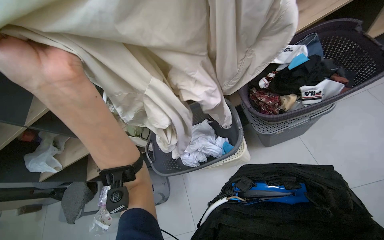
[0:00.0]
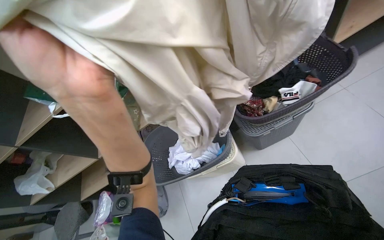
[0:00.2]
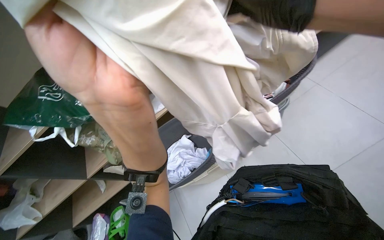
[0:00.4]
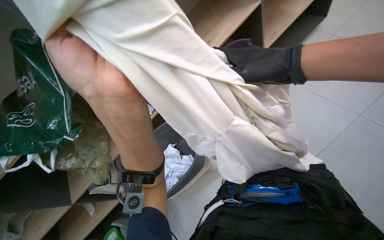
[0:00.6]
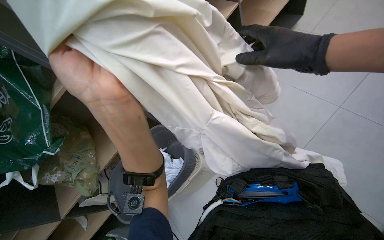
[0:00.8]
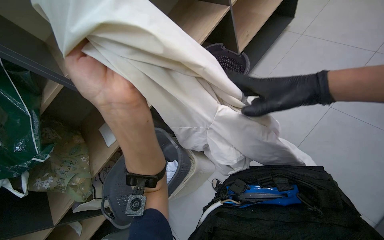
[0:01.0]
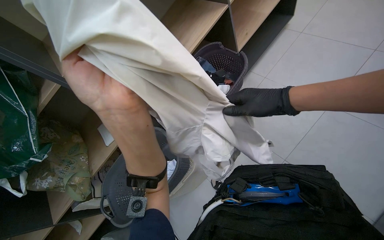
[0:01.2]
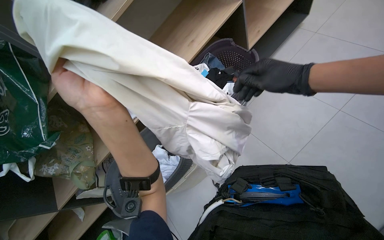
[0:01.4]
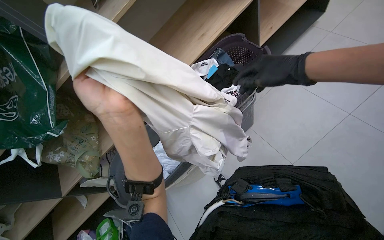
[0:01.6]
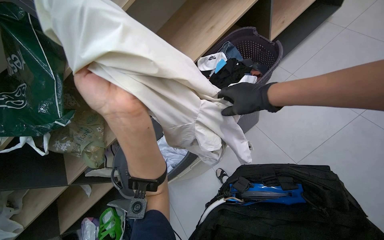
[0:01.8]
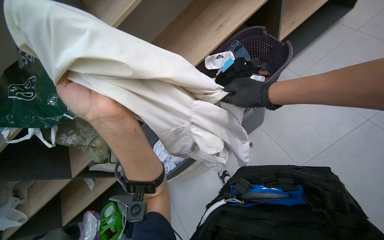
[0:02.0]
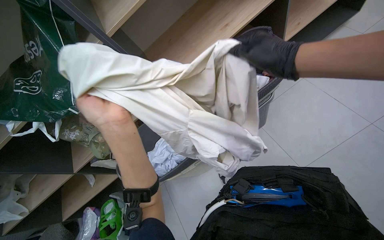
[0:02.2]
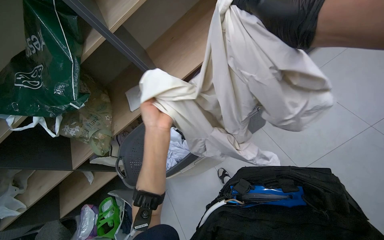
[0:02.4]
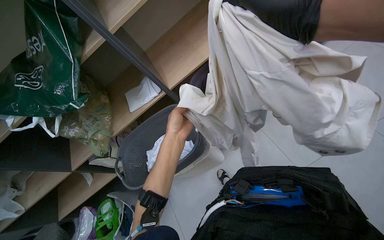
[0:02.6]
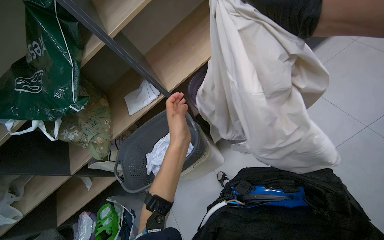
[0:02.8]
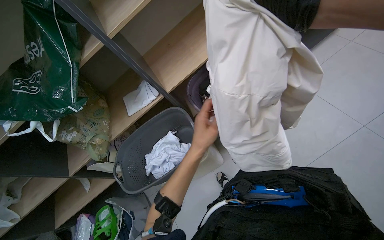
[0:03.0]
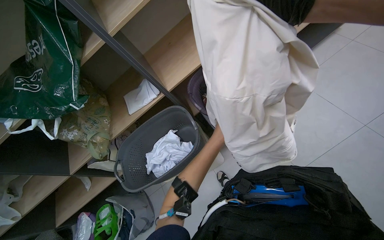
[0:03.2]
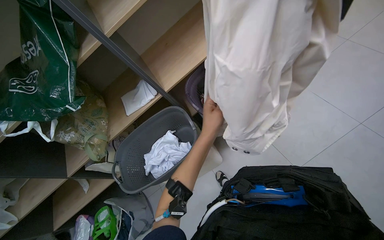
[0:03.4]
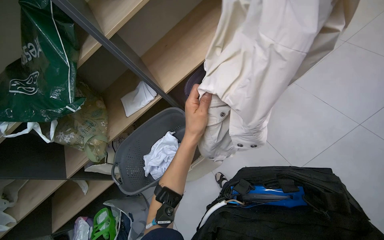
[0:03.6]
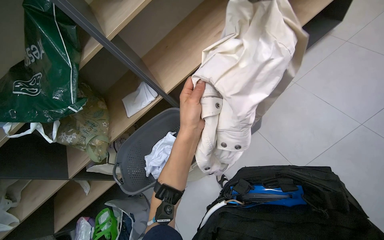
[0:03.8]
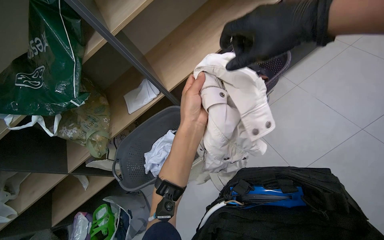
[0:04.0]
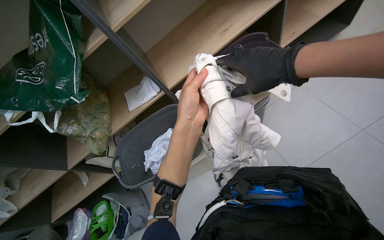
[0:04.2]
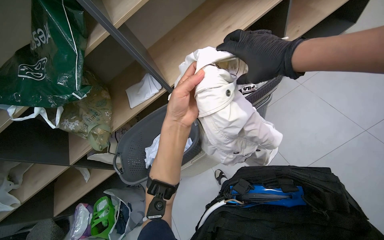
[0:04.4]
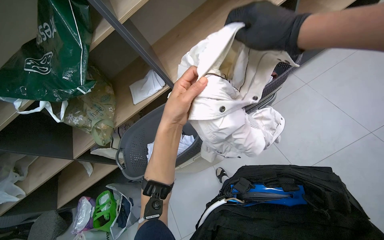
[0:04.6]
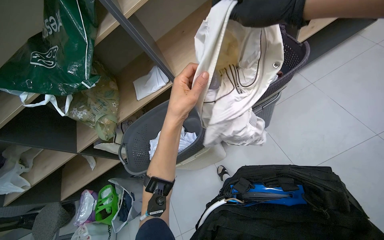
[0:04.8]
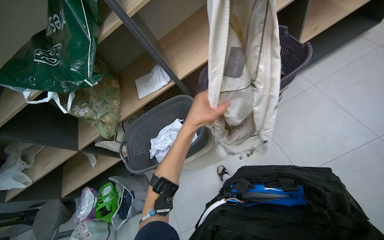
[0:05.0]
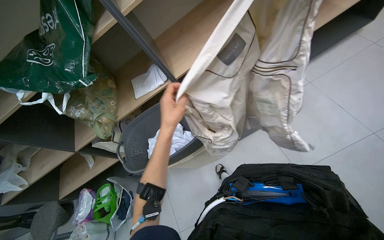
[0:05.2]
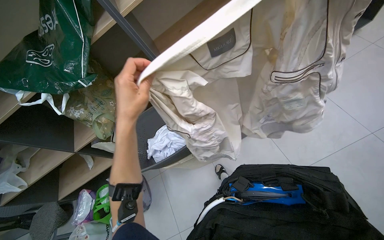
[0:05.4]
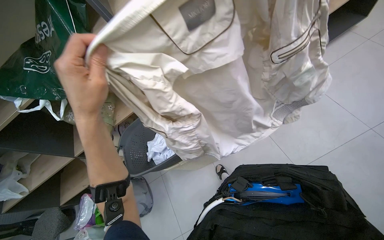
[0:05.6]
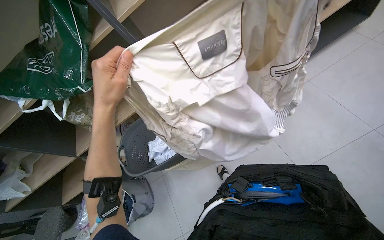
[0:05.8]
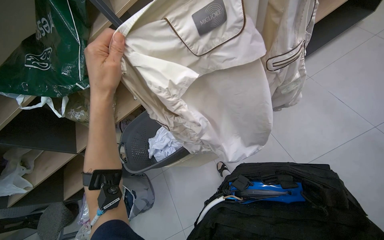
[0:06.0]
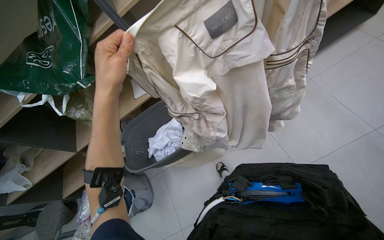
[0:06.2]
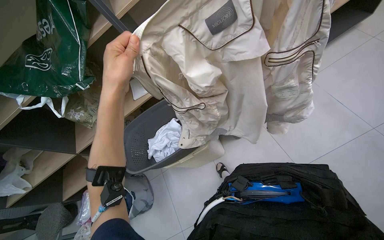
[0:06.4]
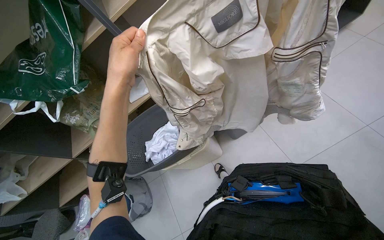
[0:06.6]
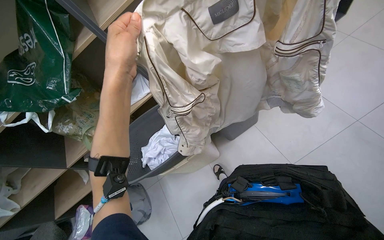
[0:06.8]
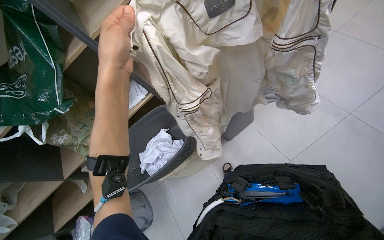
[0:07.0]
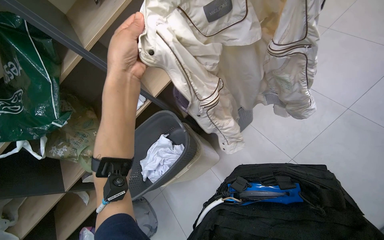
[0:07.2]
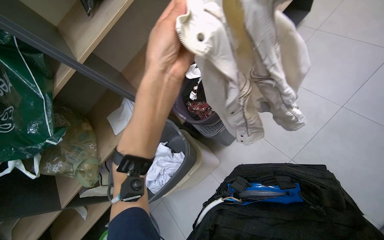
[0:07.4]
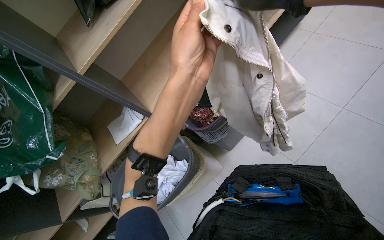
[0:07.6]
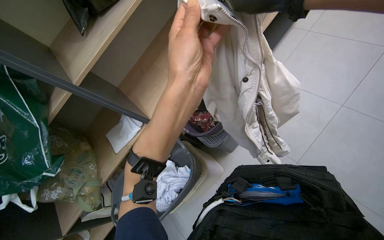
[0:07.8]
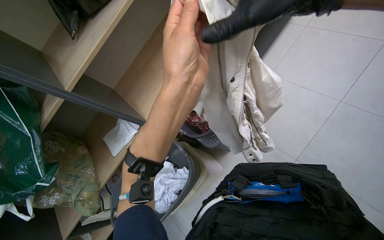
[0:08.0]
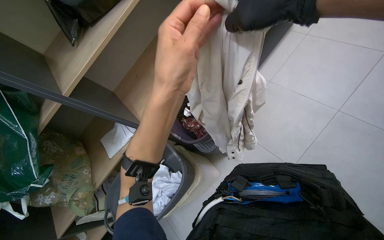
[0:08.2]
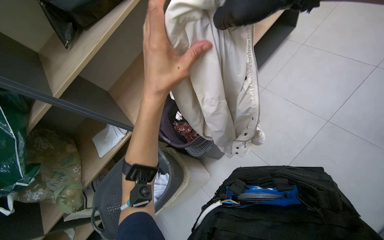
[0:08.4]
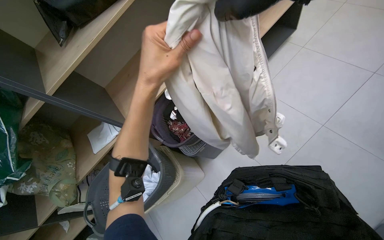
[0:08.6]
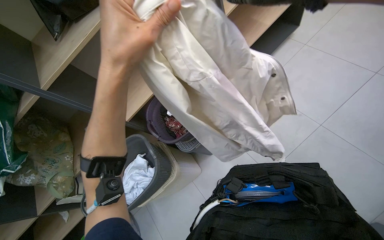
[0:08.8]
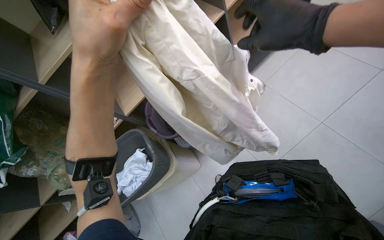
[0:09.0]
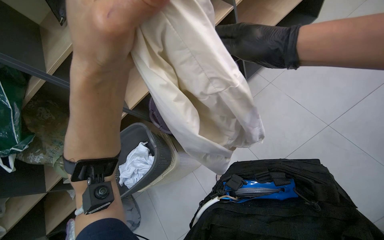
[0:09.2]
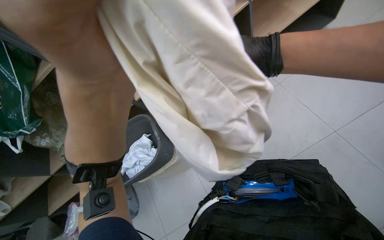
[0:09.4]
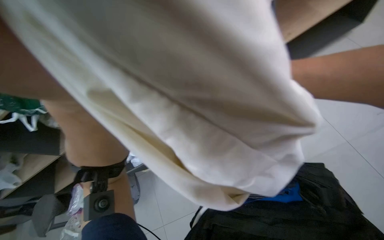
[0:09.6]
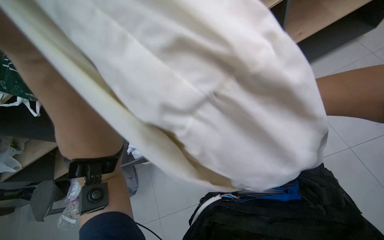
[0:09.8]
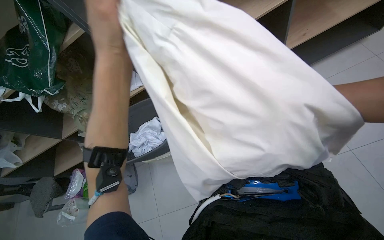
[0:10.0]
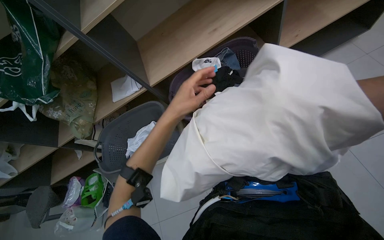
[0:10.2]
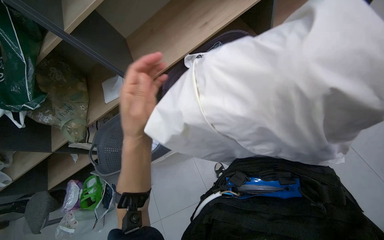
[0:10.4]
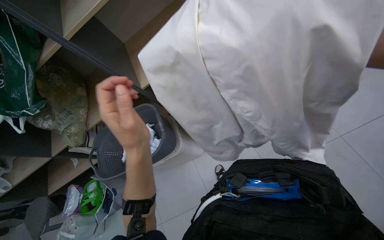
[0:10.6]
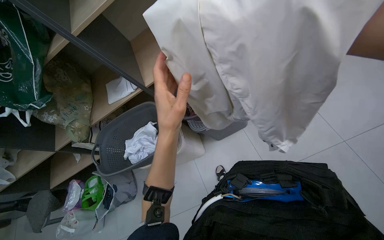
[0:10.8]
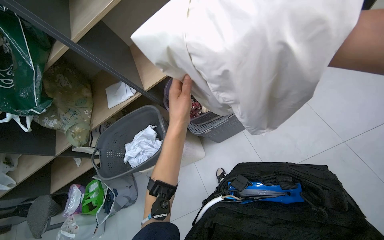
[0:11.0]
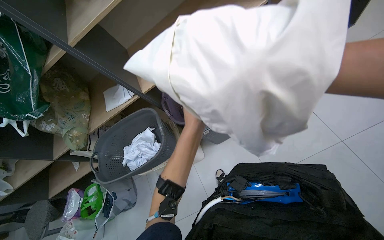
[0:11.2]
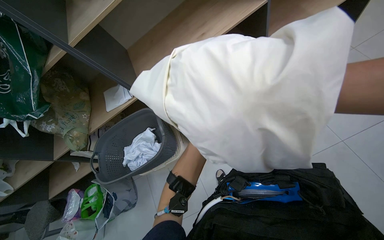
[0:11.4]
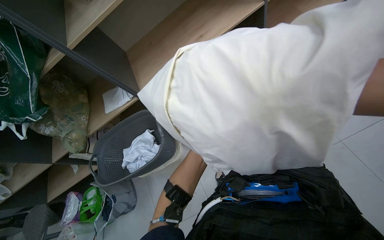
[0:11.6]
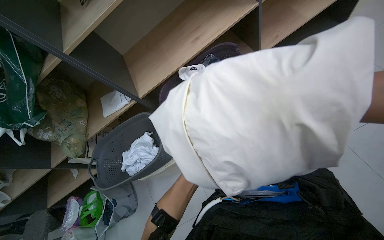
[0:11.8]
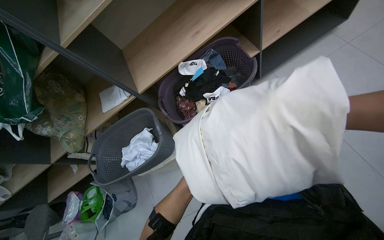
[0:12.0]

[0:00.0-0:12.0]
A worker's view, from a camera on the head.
Job: managing laundry.
The whole recording: Sorting and organizing laundry. The worker sorts and organizes white clothes from a basket onto a shelf.
0.0 to 1.6 s: The head turns to the right by roughly 20 degrees.
1.6 to 3.0 s: The left hand travels farther from the camera, down the picture and to the right by approximately 25 cm.
3.0 to 4.4 s: The left hand is displaced nearer to the camera by roughly 10 cm.
4.4 to 6.0 s: The left hand goes some 15 cm to the left, and moves roughly 10 cm farther from the camera and comes back.
6.0 to 7.6 s: The left hand moves to the right, some 15 cm.
7.6 to 9.0 s: The left hand goes roughly 10 cm nearer to the camera.
9.0 to 10.4 s: The left hand moves down the picture and farther from the camera, roughly 20 cm.

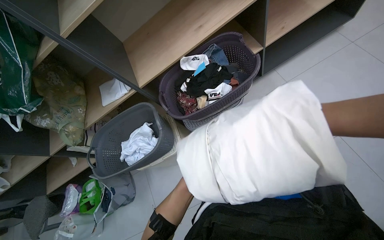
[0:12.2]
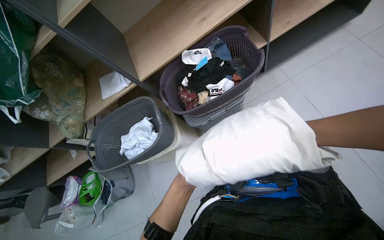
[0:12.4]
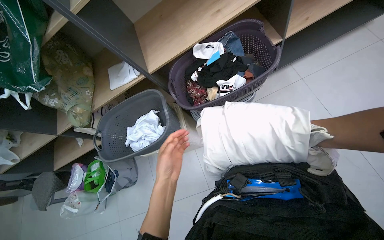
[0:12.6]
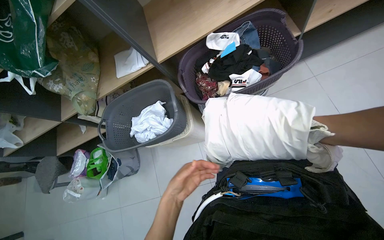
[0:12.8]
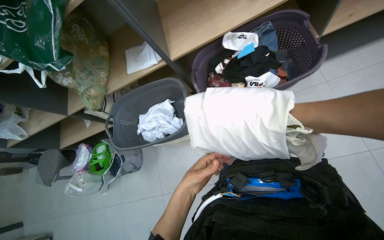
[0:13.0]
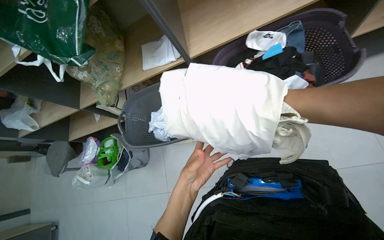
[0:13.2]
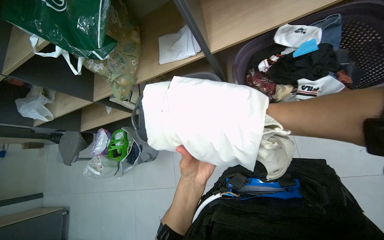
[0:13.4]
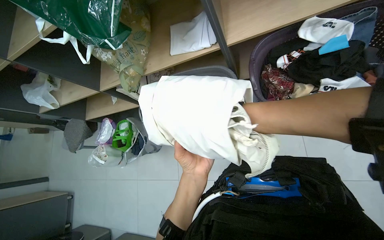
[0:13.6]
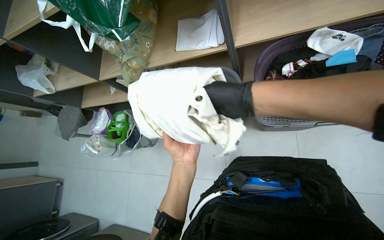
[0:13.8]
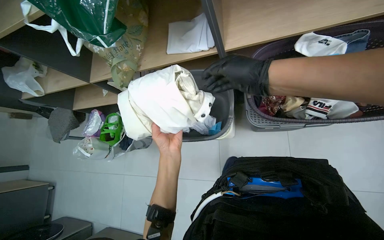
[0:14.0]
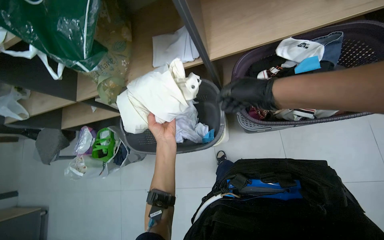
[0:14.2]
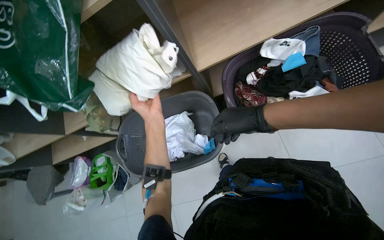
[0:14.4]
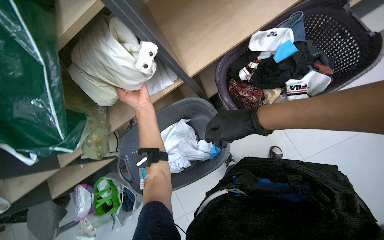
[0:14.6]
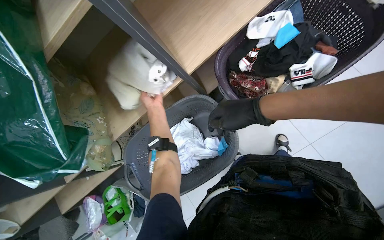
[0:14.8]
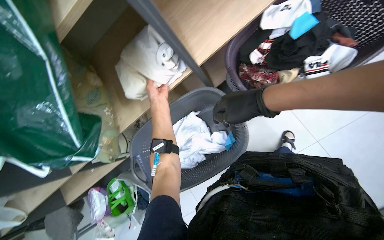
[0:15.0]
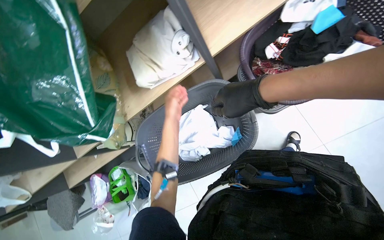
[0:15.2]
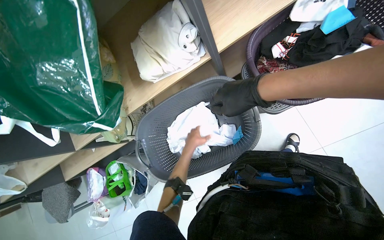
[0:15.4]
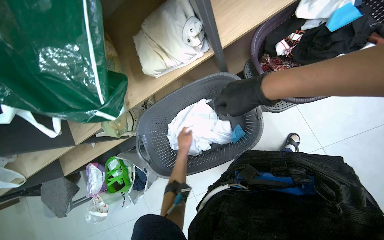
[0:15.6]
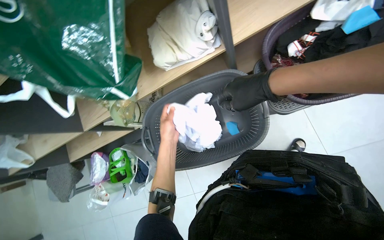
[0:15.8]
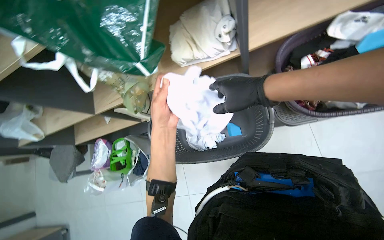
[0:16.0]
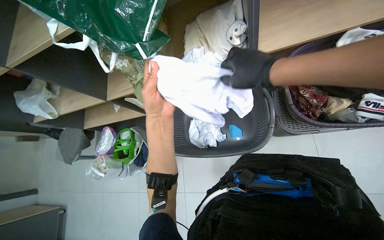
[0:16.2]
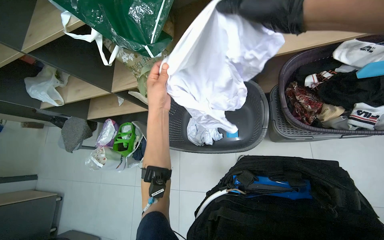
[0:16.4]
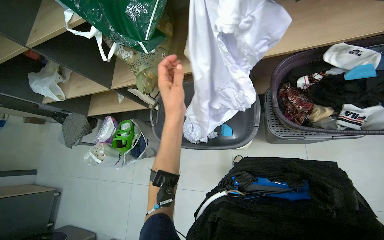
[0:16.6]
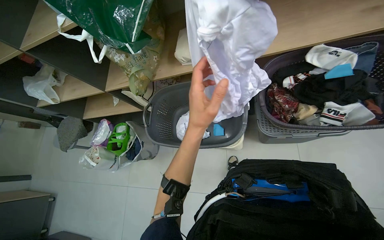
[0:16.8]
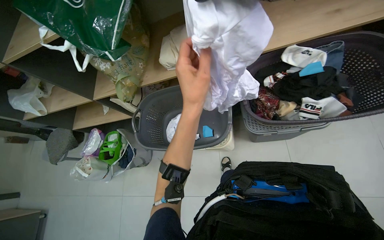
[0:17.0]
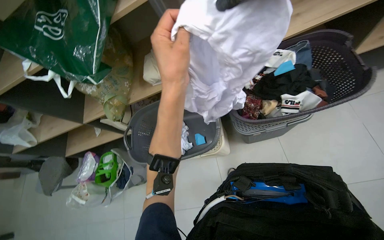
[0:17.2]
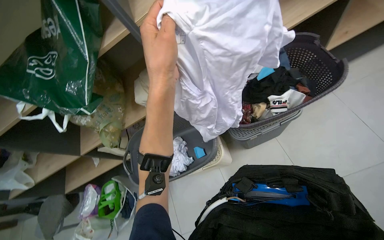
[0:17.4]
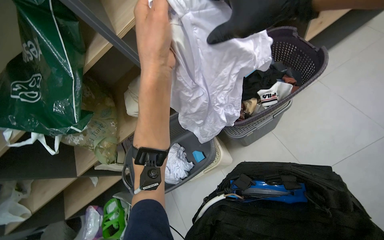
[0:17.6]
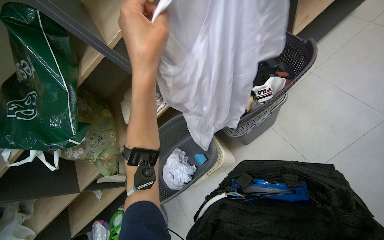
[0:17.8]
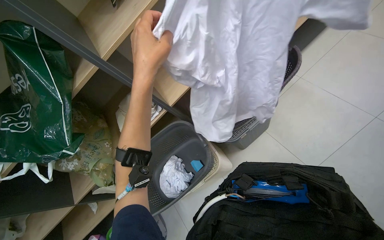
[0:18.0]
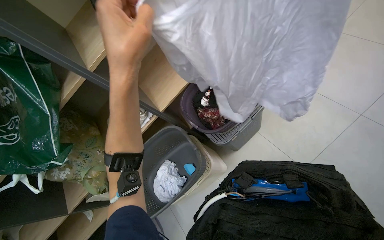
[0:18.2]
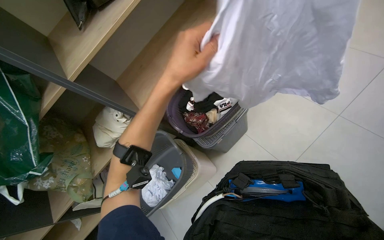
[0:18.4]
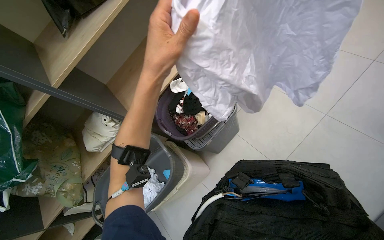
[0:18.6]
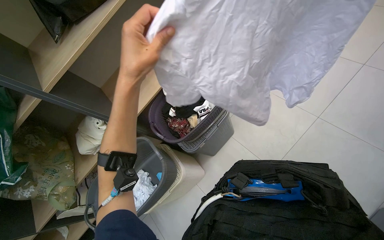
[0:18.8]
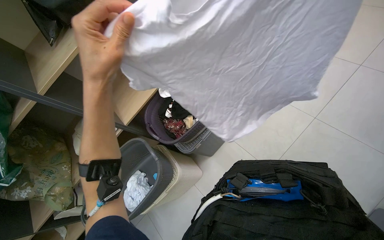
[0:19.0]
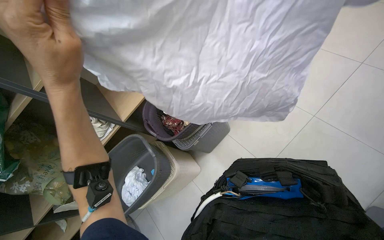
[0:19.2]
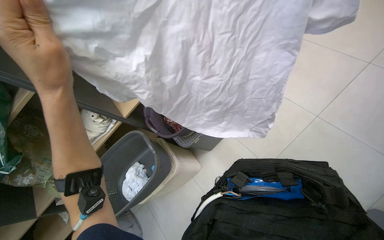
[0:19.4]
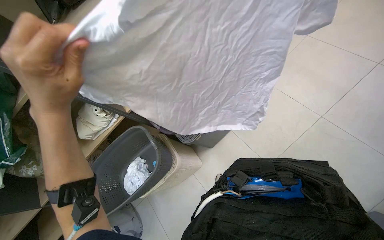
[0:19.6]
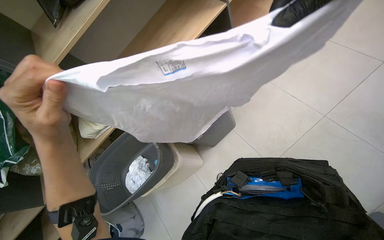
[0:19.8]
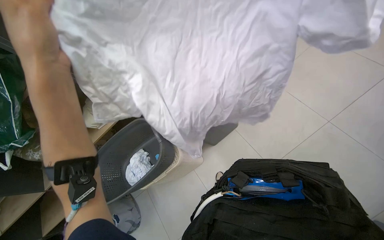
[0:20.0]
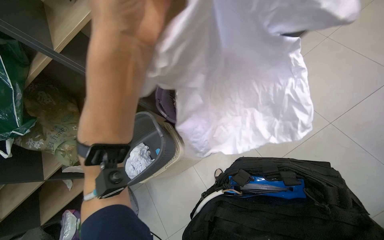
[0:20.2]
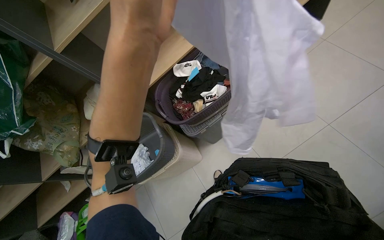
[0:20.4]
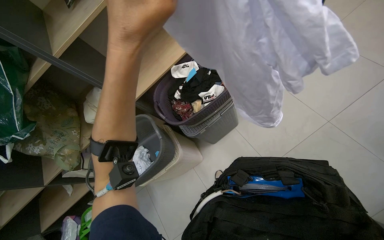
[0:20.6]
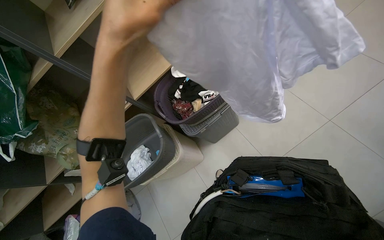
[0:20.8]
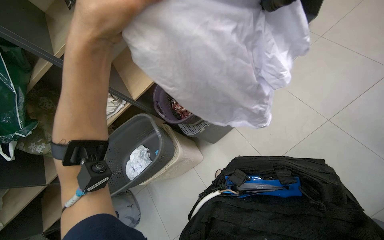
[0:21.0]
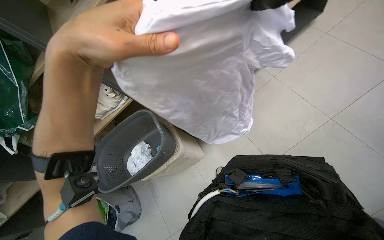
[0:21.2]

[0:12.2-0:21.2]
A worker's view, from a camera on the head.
Job: managing laundry.
The whole recording: Sorting and organizing laundry. The worker sorts and organizes white clothes from a basket onto a shelf.
12.2 to 13.8 s: The view tips downward by some 15 degrees.
13.8 to 15.2 s: The scene rotates counterclockwise by about 30 degrees. The left hand is displaced farther from the camera and up the picture by about 40 cm.
15.2 to 16.6 s: Everything in view rotates some 30 degrees clockwise. The left hand moves nearer to the camera, roughly 25 cm.
16.6 to 18.2 s: The wearer looks some 20 degrees further upward. The scene turns some 40 degrees counterclockwise in the picture.
18.2 to 19.8 s: The left hand shifts roughly 10 cm down the picture.
19.8 to 21.2 s: The left hand heads to the right, covering about 10 cm.
